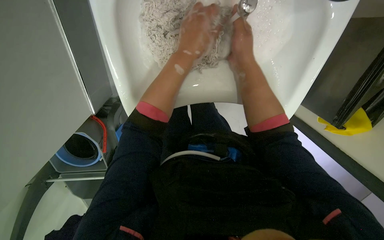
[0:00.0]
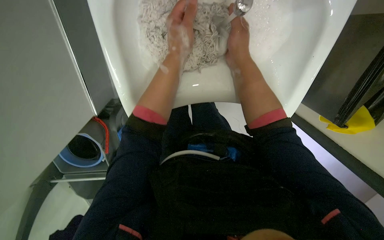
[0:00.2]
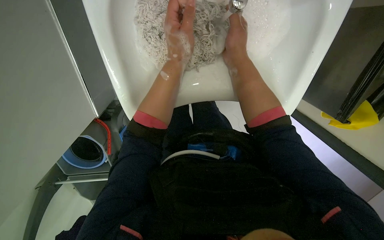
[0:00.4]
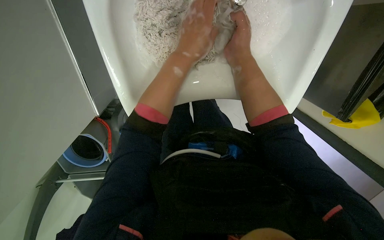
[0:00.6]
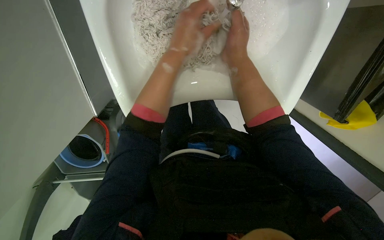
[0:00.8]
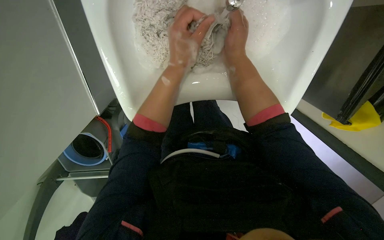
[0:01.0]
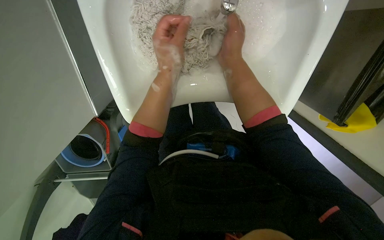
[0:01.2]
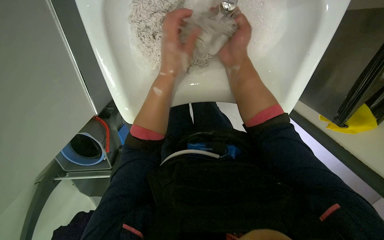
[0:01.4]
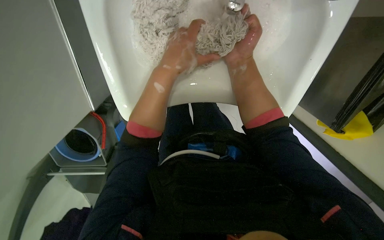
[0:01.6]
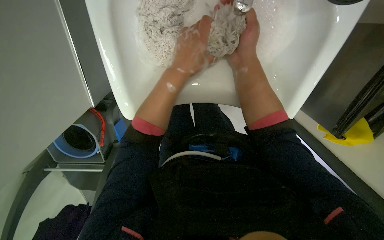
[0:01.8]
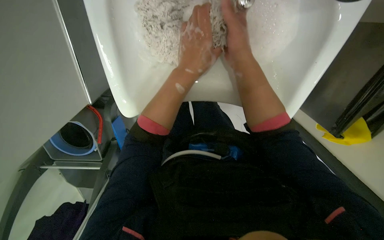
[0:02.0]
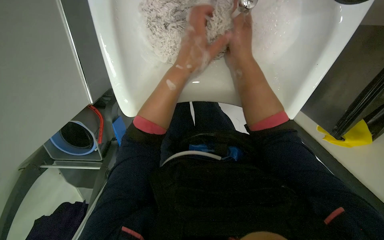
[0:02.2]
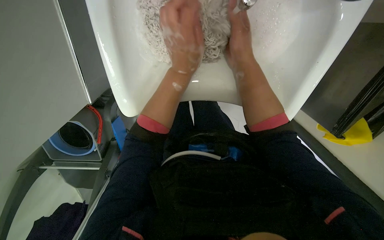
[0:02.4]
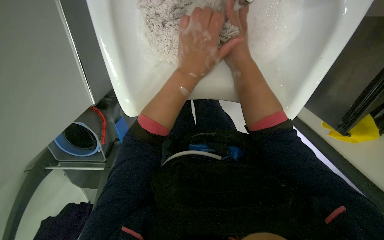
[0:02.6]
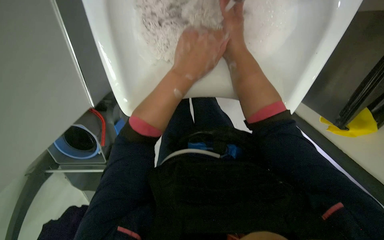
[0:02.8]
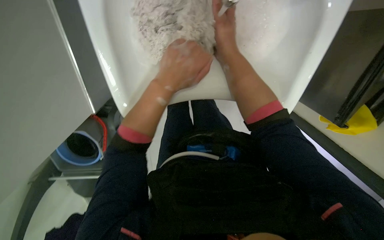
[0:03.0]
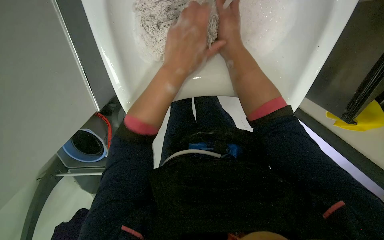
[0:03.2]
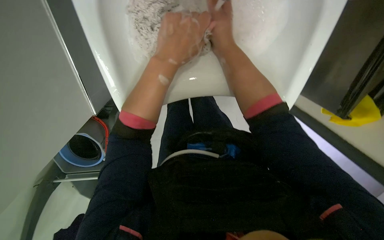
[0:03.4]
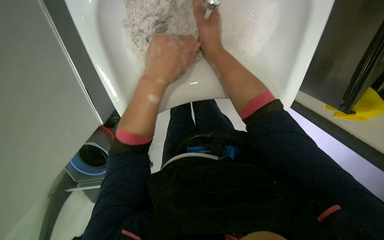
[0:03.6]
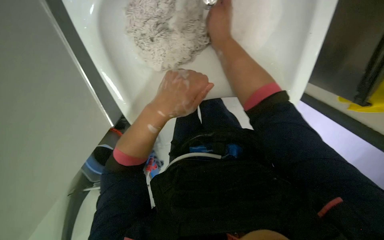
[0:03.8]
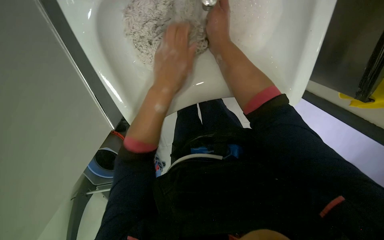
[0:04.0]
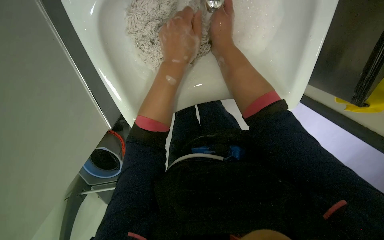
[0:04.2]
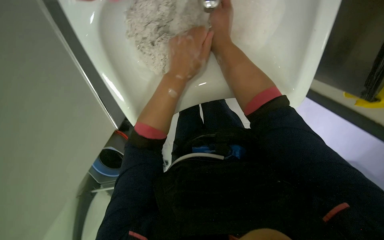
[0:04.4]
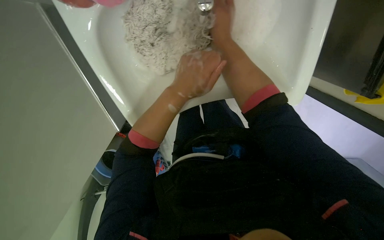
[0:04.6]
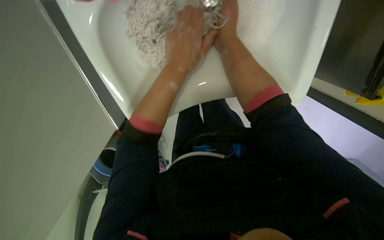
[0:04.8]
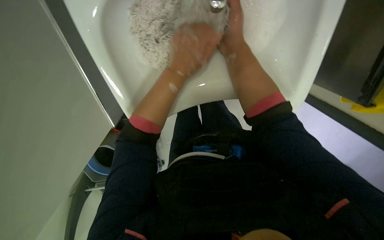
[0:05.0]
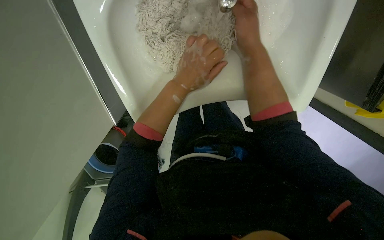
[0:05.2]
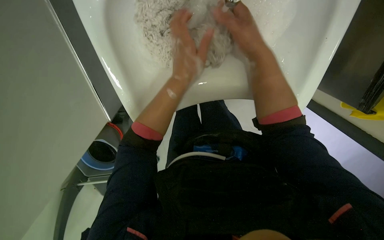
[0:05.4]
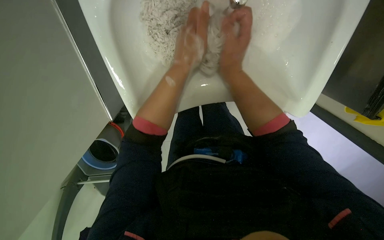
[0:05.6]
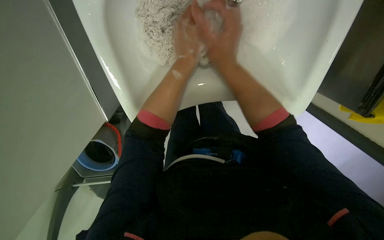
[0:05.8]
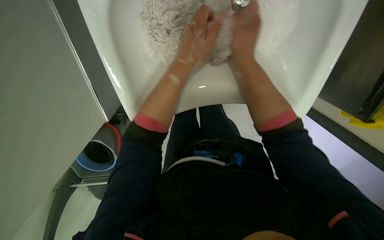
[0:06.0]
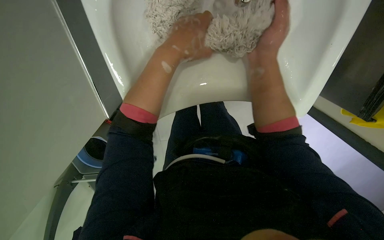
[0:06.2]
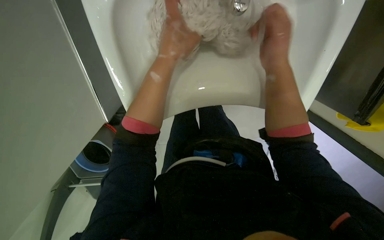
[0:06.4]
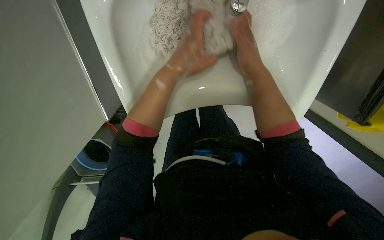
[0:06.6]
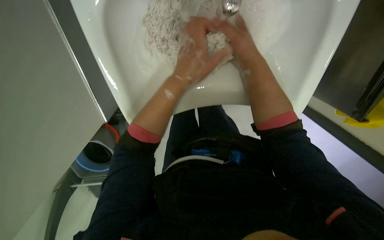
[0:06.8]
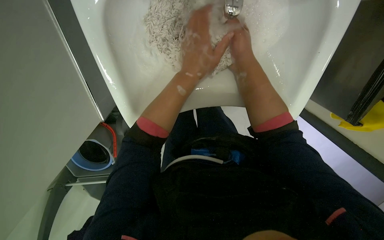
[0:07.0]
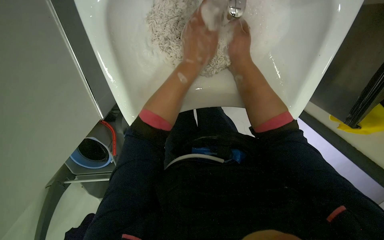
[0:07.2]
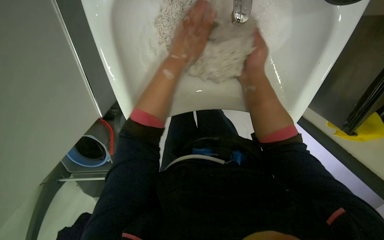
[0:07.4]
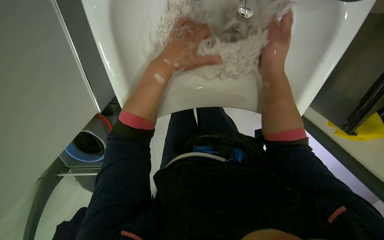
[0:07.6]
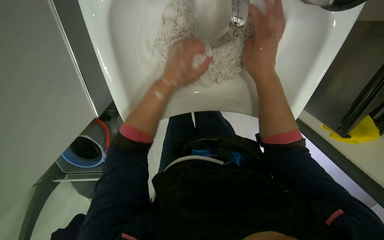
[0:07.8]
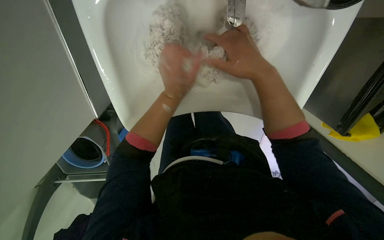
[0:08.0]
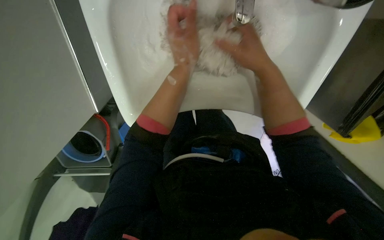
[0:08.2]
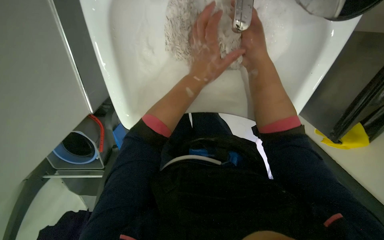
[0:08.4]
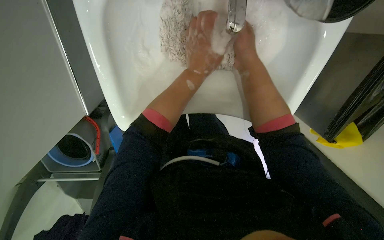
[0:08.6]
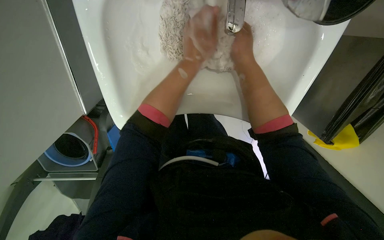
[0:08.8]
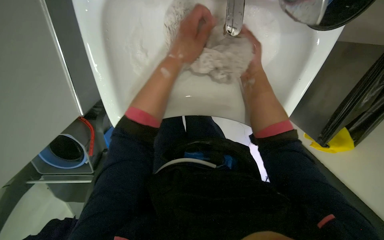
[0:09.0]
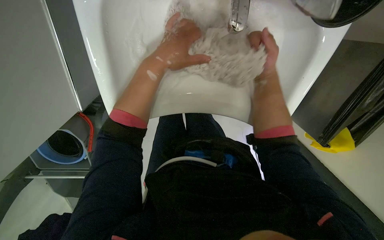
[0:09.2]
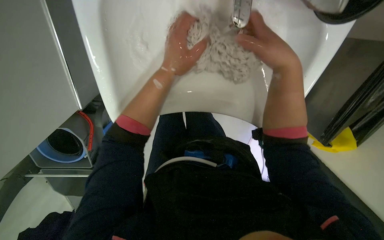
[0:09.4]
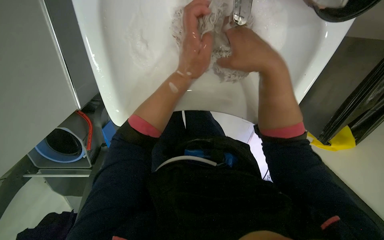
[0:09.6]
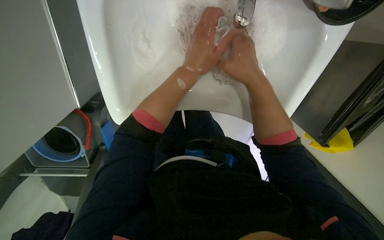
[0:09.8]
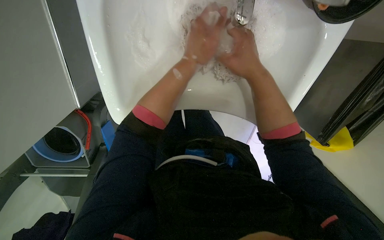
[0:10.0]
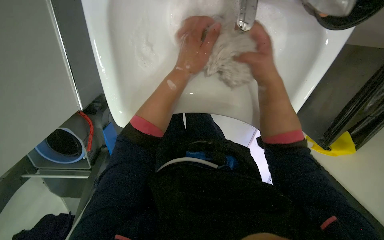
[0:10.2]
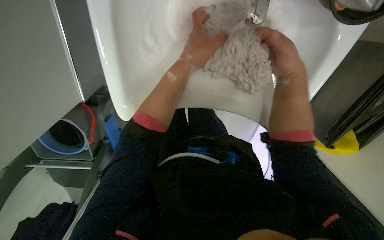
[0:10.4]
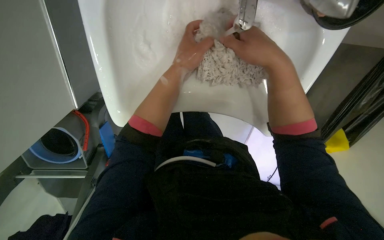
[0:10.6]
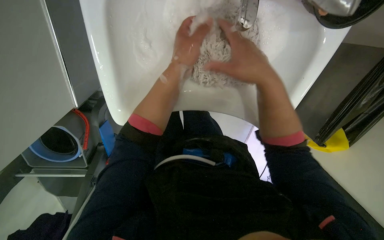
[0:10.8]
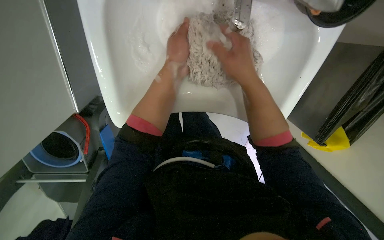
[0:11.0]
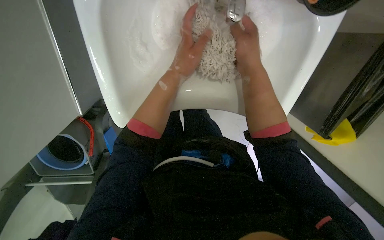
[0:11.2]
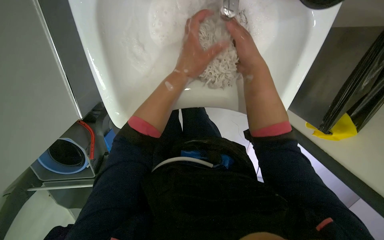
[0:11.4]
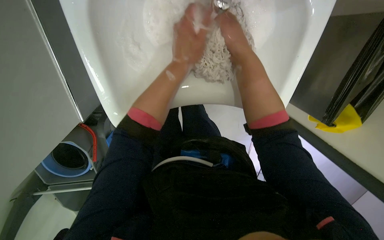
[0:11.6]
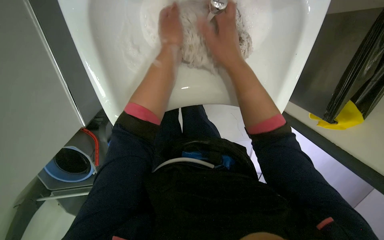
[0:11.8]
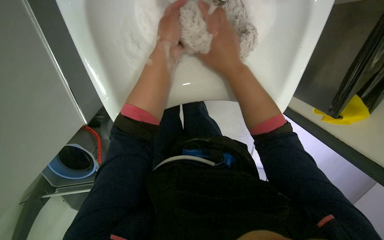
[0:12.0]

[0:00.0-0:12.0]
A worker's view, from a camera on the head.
Job: preparing cleaning supplies.
The whole recording: Cleaning mop head in sink. The worker cleans a mop head in the sink, alternating between rinsing and scrubbing it.
0:00.0 to 0:03.0: The hands are busy where they are.
0:03.0 to 0:04.4: The hands work in one place, with small movements.
0:07.6 to 0:09.0: The hands are busy where they are.
0:09.0 to 0:10.4: The hands work in one place, with small movements.
0:10.4 to 0:12.0: The right hand goes some 10 cm to the left.

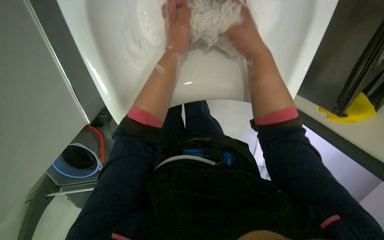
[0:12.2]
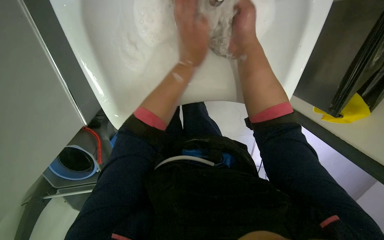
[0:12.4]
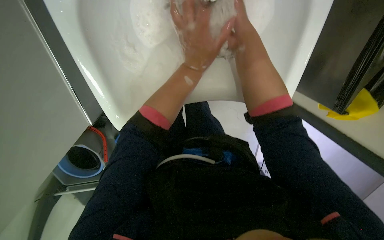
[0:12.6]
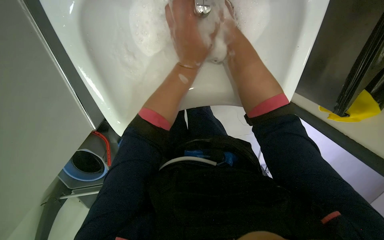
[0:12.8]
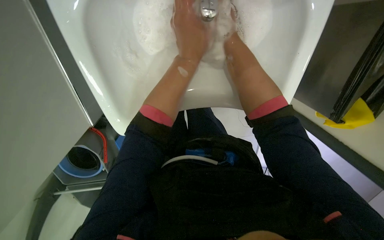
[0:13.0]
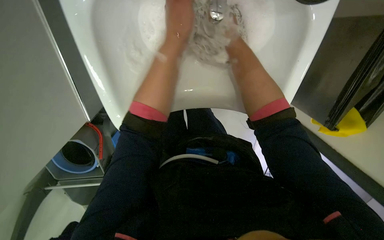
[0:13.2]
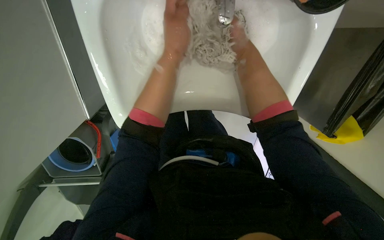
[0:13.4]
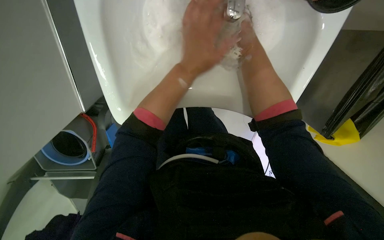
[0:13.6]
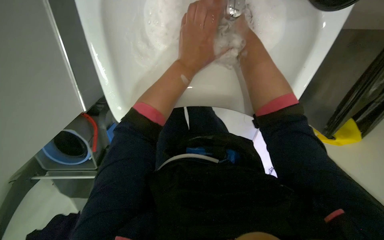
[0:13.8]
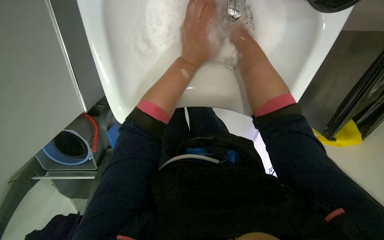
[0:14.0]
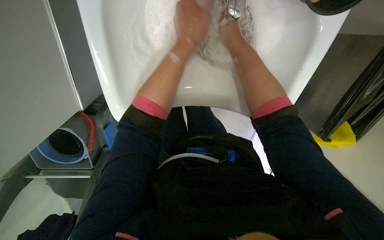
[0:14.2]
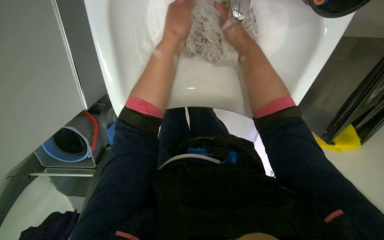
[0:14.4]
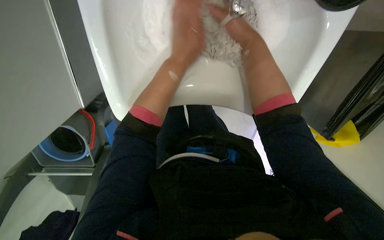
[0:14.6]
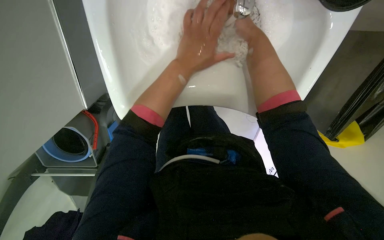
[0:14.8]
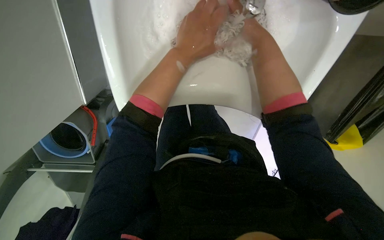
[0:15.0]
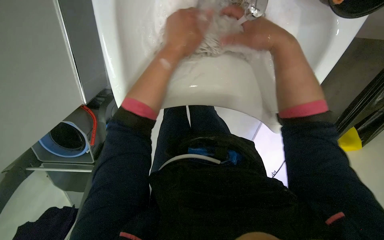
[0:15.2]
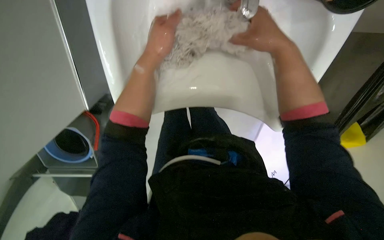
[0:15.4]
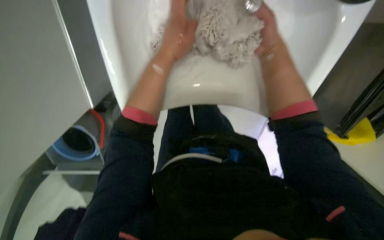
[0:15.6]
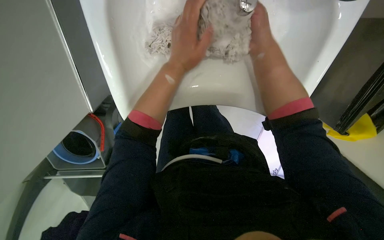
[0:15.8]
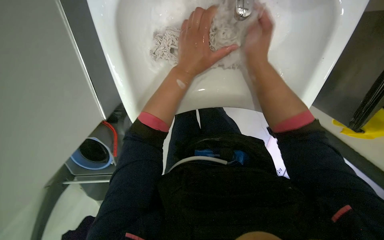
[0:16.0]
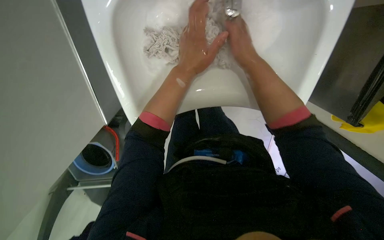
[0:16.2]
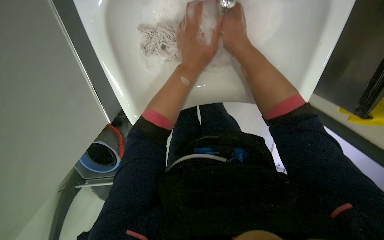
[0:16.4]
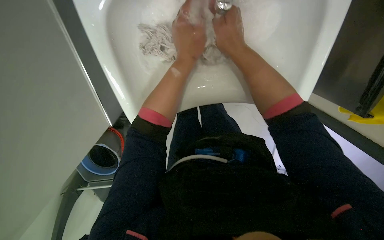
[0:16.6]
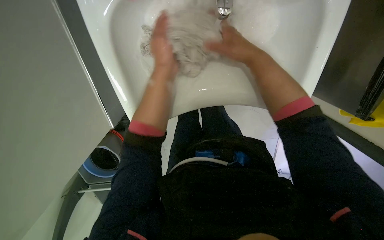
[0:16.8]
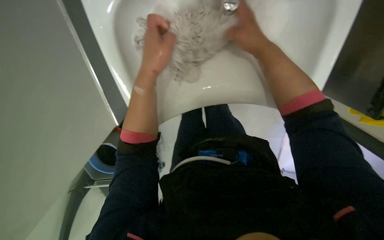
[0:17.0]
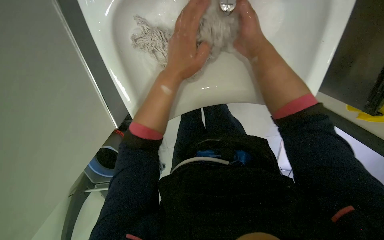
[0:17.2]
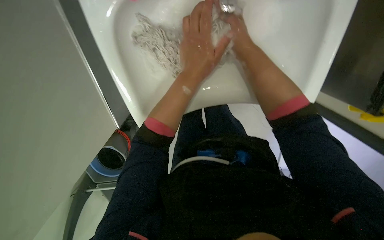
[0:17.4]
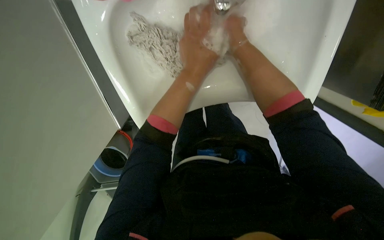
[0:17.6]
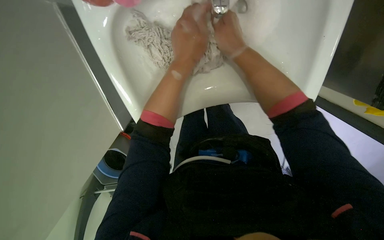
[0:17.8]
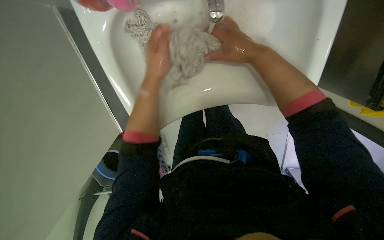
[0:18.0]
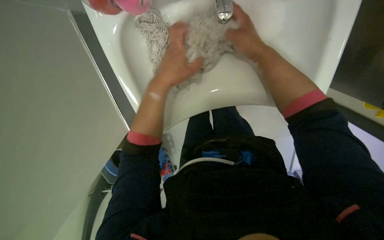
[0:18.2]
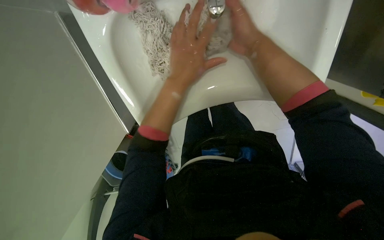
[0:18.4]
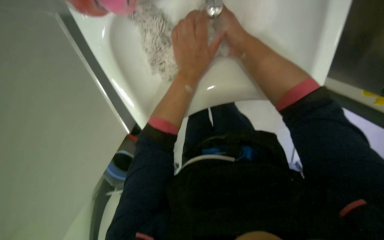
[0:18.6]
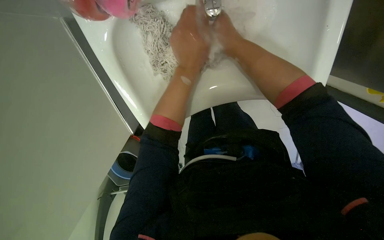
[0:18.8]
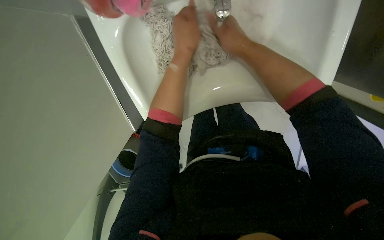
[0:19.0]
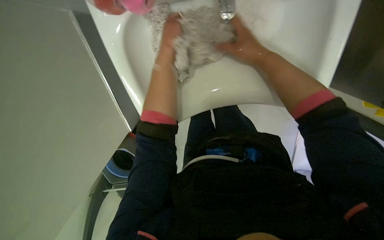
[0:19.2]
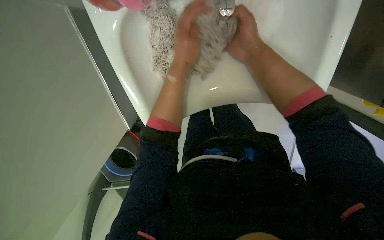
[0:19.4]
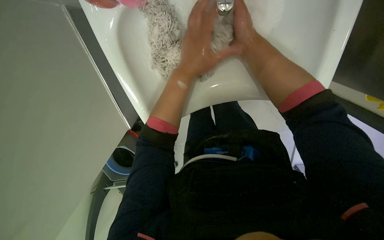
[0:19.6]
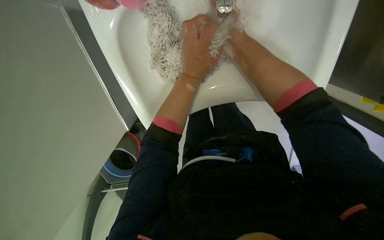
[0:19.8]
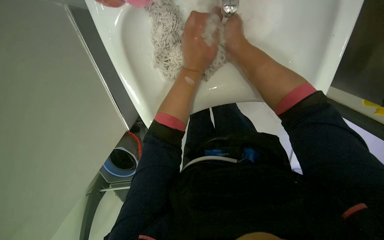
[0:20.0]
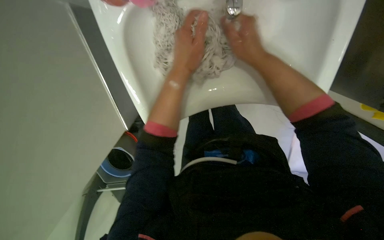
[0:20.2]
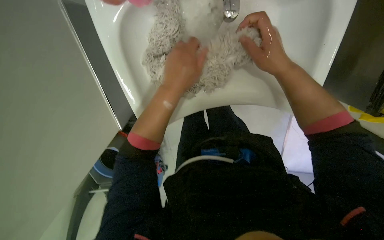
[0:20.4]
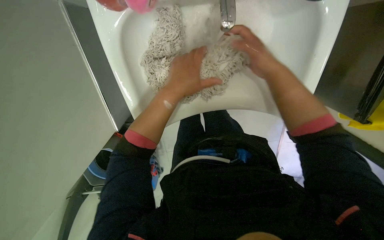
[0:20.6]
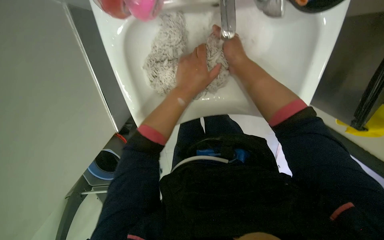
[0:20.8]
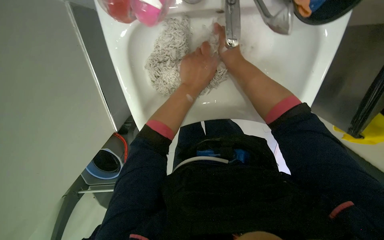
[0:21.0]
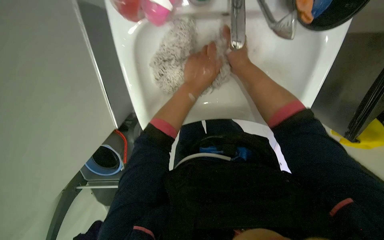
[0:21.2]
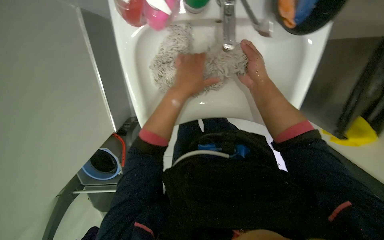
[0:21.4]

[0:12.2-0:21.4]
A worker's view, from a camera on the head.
Job: preparing cleaning supplies.
The whole recording: Cleaning mop head in sink. The worker cleans a mop head in the sink, alternating between rinsing and scrubbing it.
0:12.2 to 0:13.8: The right hand travels farther from the camera and back again, approximately 10 cm each way.
0:13.8 to 0:15.2: The hands stay close to where they were, moving slightly.
0:18.4 to 0:19.8: The left hand moves nearer and farther over roughly 15 cm, changing direction 4 times.
